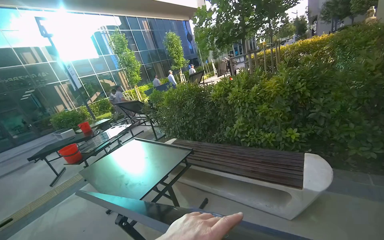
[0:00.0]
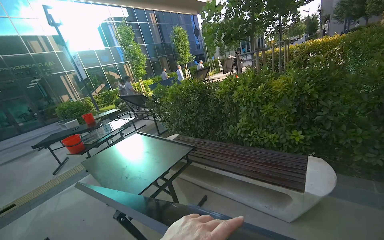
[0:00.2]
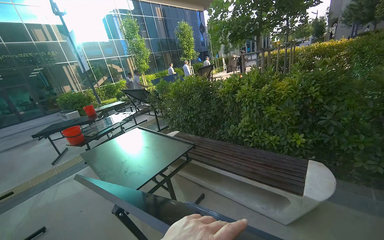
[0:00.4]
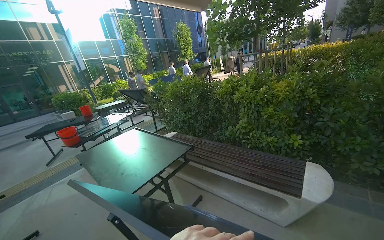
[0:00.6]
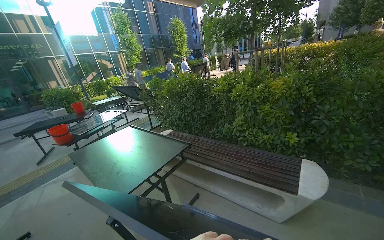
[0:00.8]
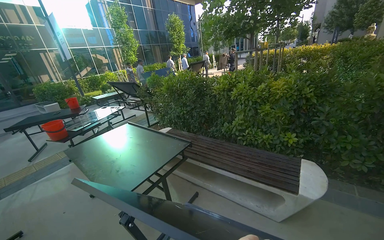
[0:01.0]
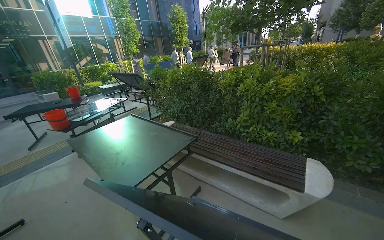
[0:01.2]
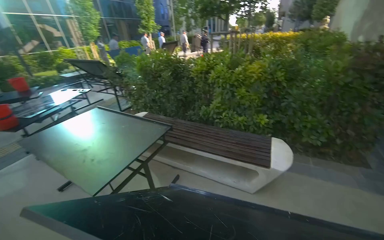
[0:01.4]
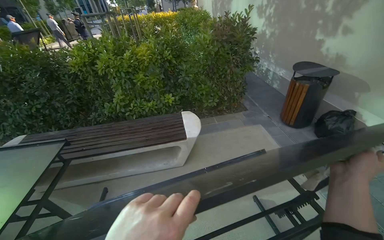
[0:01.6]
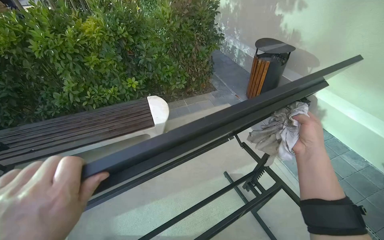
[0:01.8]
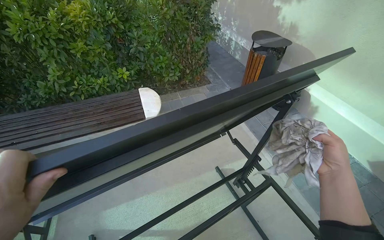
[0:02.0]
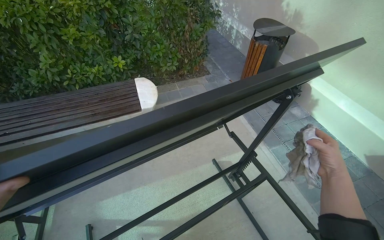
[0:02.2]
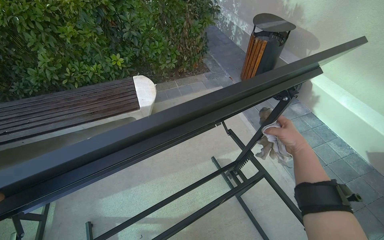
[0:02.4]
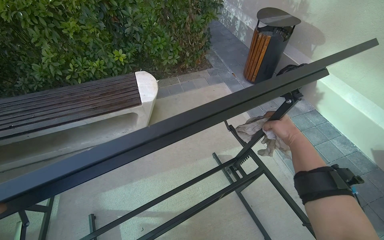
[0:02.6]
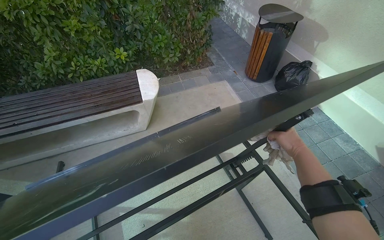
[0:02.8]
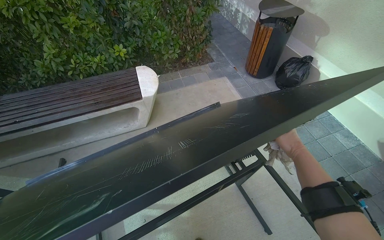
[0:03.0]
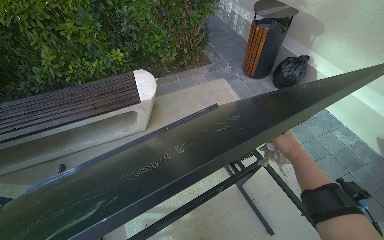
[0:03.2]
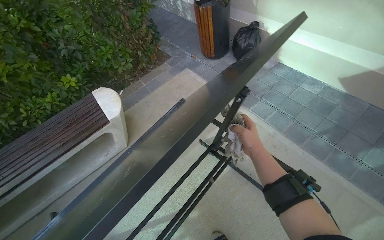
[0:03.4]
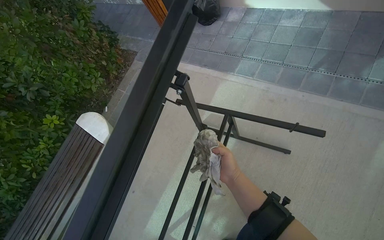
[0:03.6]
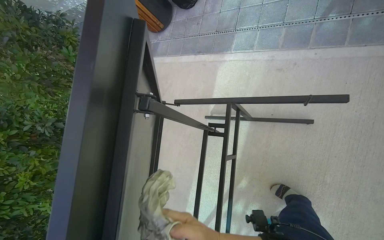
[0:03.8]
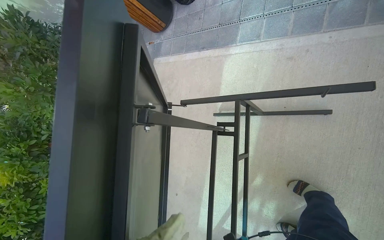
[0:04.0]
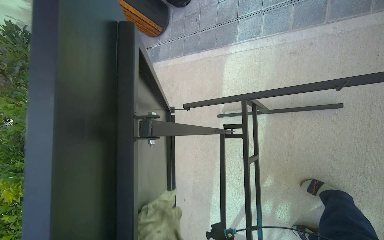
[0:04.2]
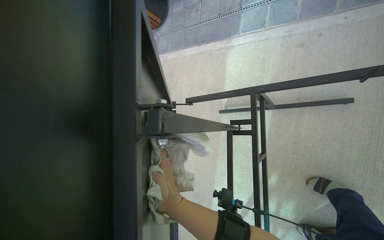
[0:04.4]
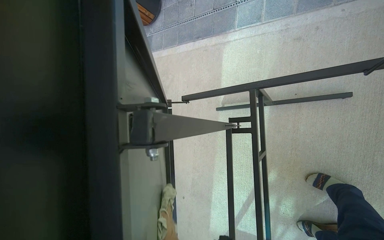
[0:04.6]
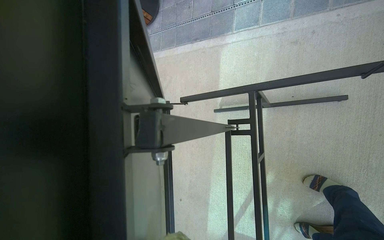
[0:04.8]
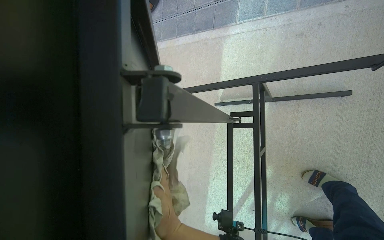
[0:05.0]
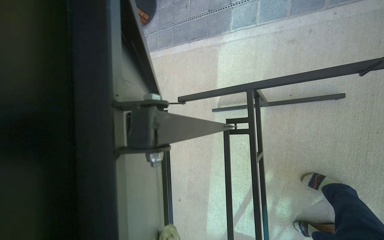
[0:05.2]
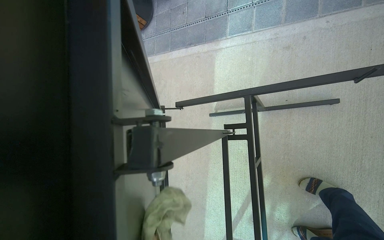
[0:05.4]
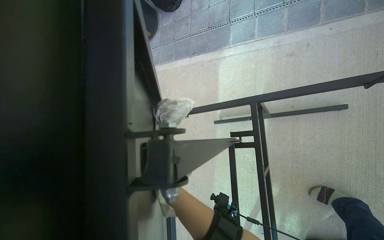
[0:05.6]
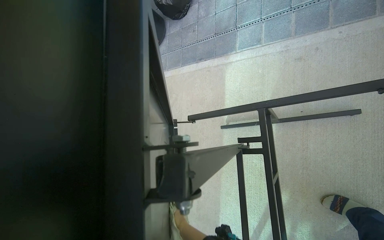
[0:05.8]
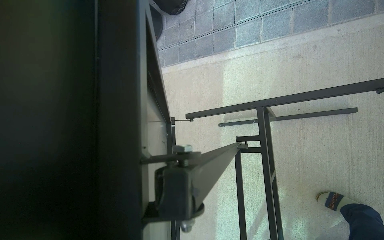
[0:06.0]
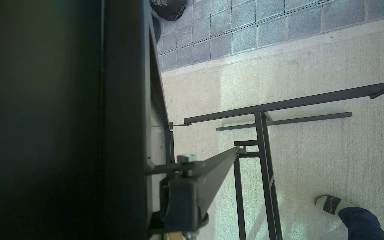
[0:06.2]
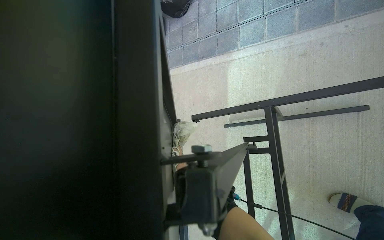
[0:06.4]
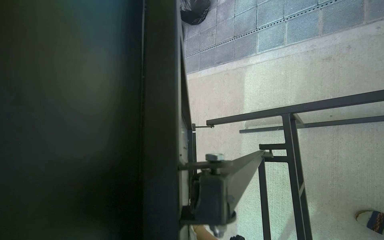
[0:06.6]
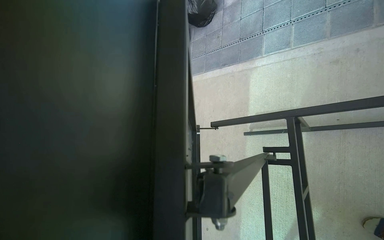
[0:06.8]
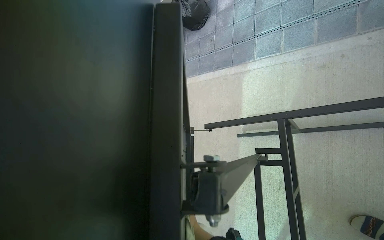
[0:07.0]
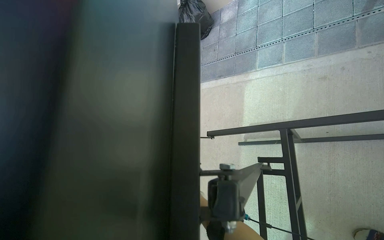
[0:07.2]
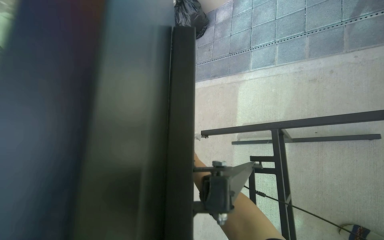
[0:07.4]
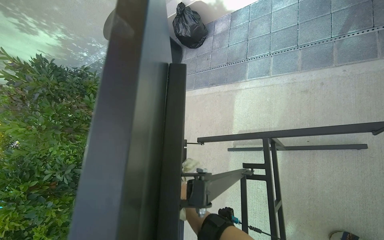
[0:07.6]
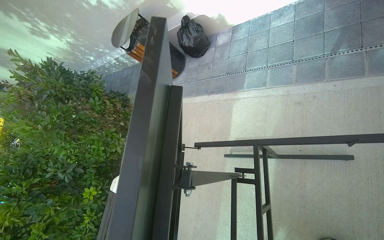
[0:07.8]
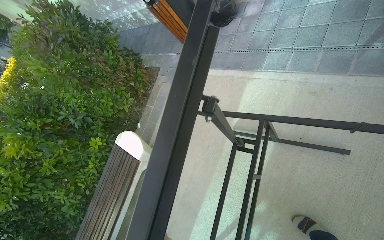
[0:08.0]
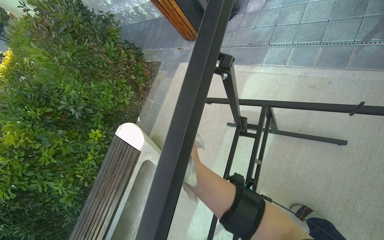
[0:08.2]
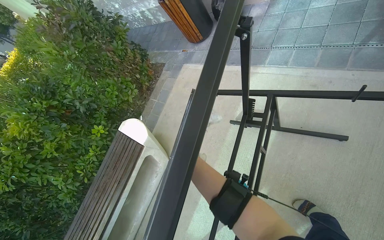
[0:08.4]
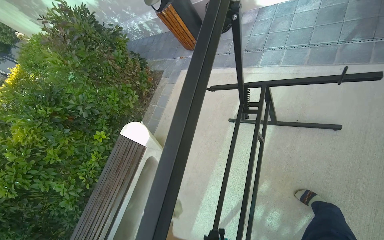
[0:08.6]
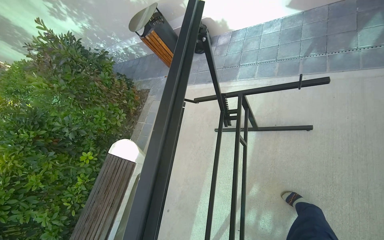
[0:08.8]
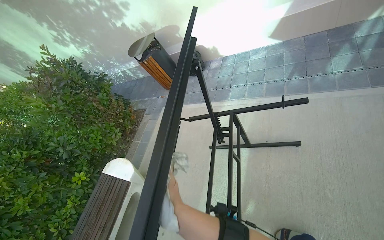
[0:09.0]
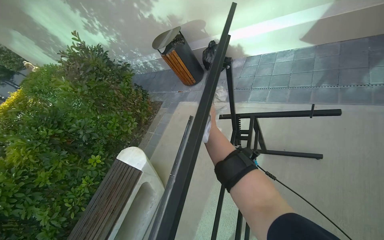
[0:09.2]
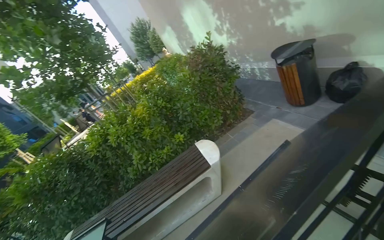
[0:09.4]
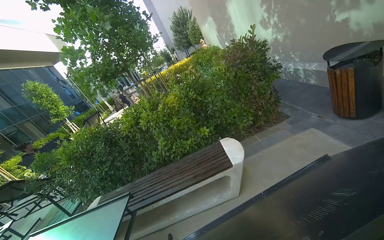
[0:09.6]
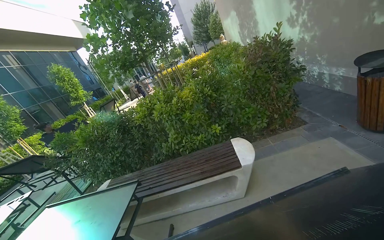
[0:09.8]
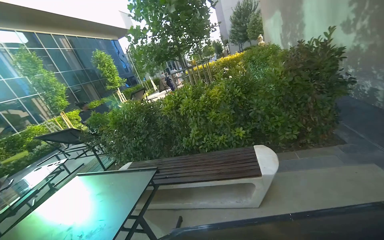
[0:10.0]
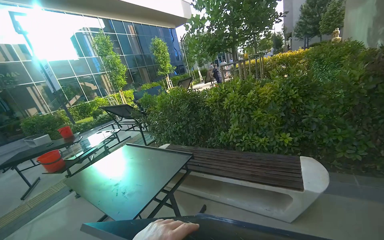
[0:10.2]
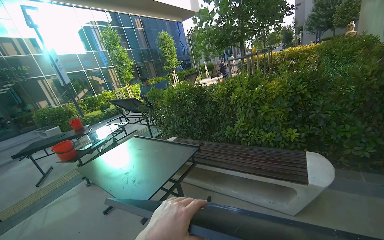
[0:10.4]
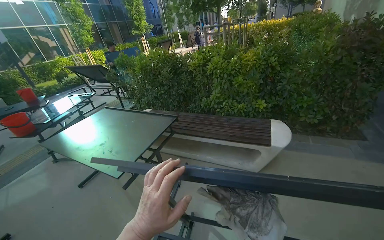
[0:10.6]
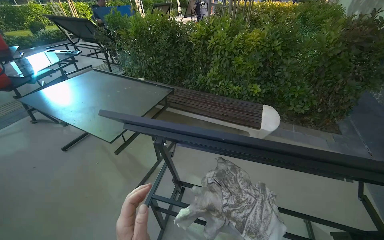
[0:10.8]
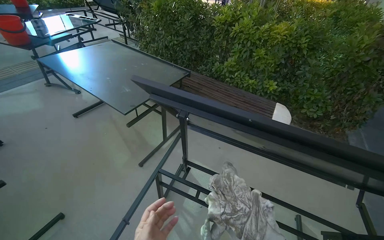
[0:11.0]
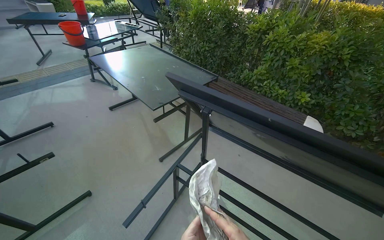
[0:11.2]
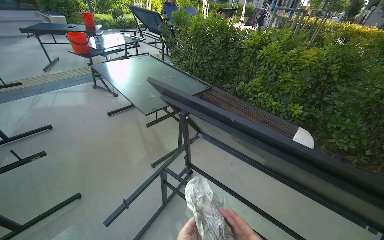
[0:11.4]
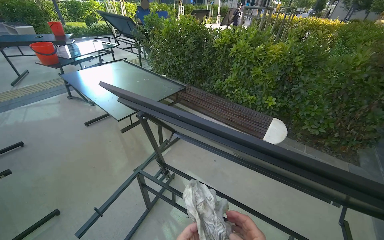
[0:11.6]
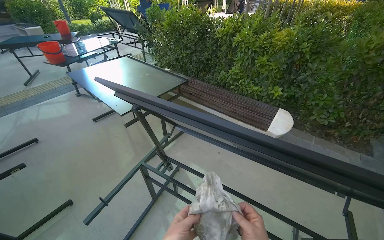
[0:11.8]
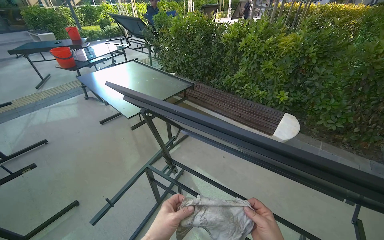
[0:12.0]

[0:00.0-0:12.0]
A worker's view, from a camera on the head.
Job: wiping surfaces.
The whole recording: Wiping outdoor table frame. The worker wipes the frame and underside of an outdoor table with a cloth.
0:00.0 to 0:01.6: The view pans to the right by roughly 20 degrees. The view tilts about 15 degrees downward.
0:01.6 to 0:03.0: The wearer looks approximately 15 degrees further downward.
0:03.0 to 0:04.4: The view tilts approximately 15 degrees downward. The scene rotates counterclockwise by about 70 degrees.
0:07.6 to 0:09.0: The camera travels roughly 50 cm. The wearer looks some 10 degrees further upward.
0:09.0 to 0:10.4: The wearer looks about 100 degrees further to the left.
0:10.4 to 0:12.0: The view tips downward by some 15 degrees.

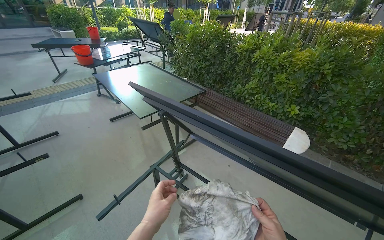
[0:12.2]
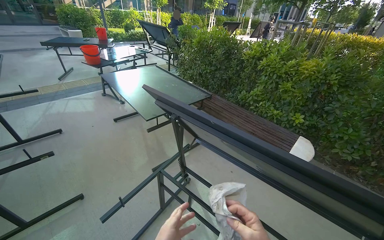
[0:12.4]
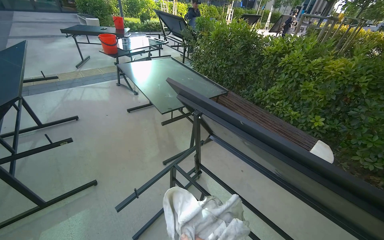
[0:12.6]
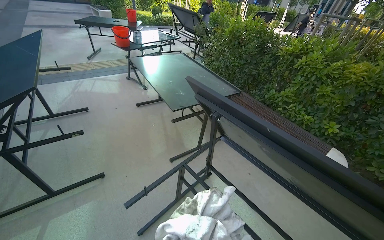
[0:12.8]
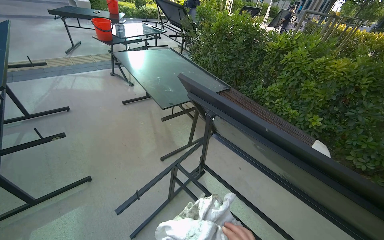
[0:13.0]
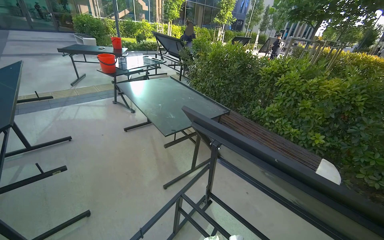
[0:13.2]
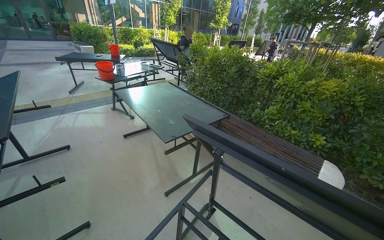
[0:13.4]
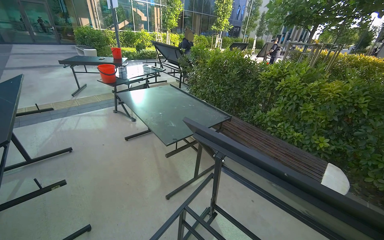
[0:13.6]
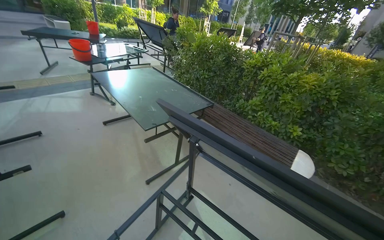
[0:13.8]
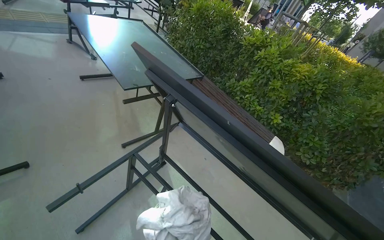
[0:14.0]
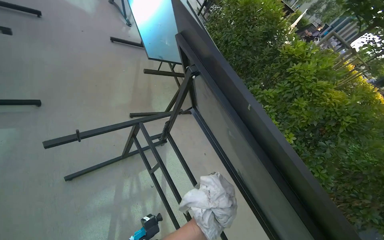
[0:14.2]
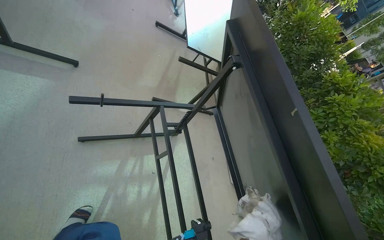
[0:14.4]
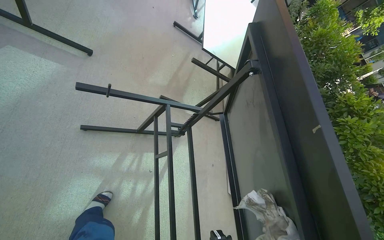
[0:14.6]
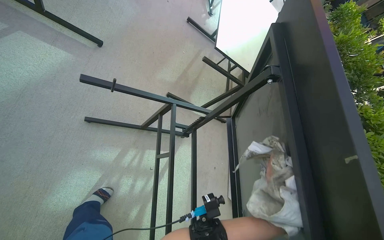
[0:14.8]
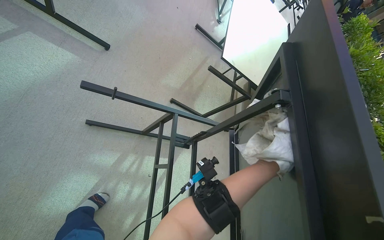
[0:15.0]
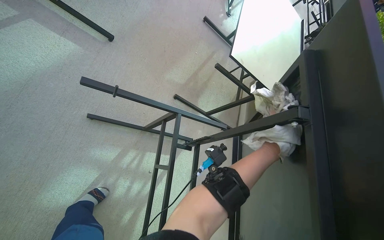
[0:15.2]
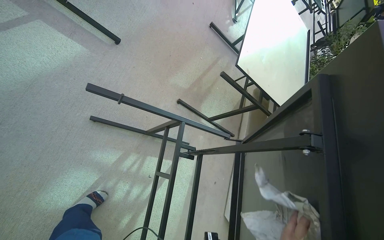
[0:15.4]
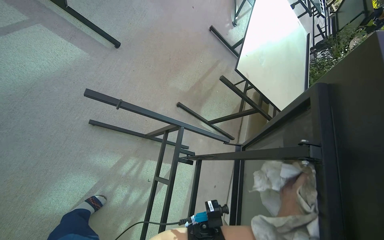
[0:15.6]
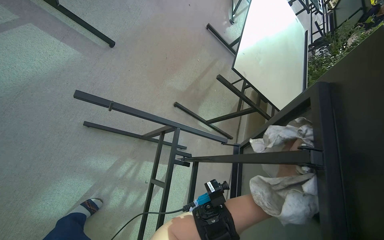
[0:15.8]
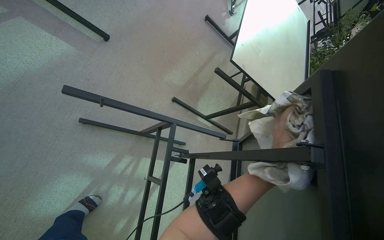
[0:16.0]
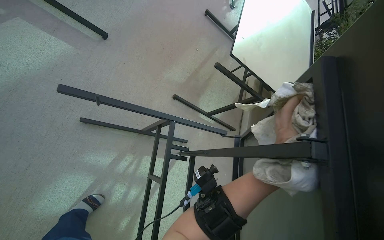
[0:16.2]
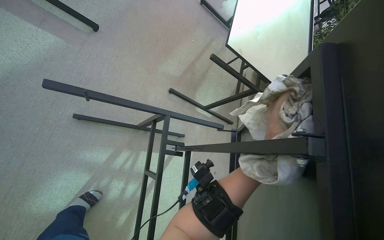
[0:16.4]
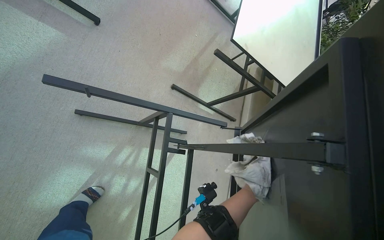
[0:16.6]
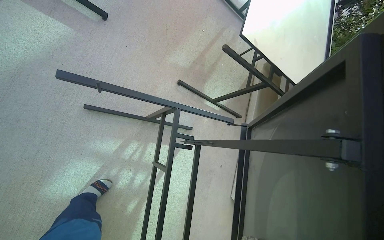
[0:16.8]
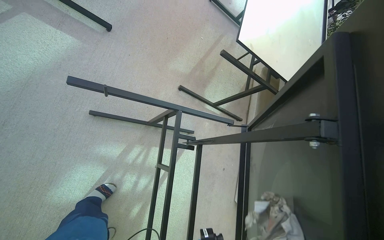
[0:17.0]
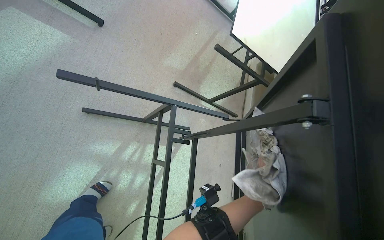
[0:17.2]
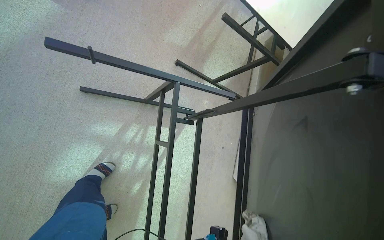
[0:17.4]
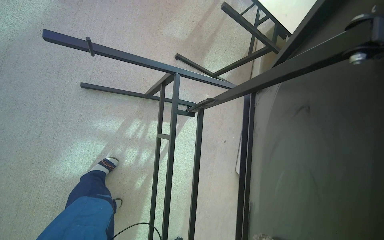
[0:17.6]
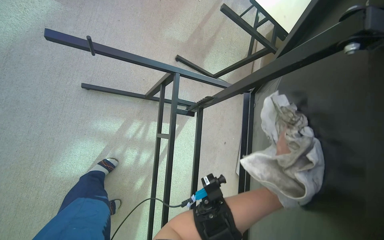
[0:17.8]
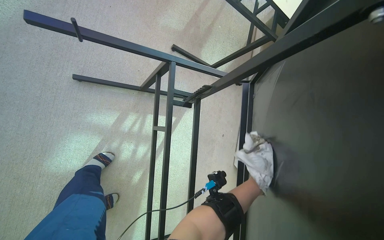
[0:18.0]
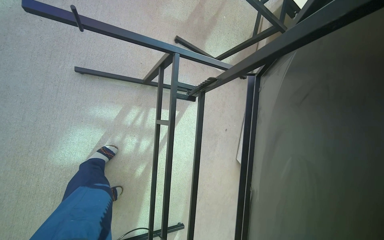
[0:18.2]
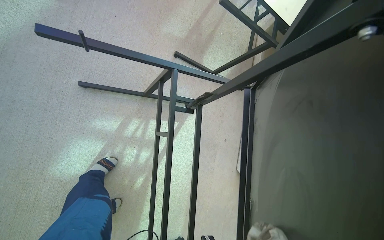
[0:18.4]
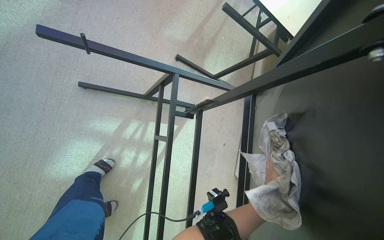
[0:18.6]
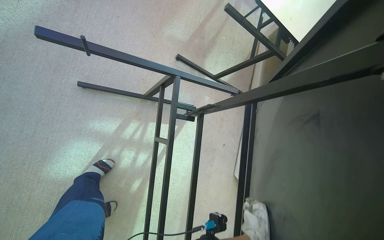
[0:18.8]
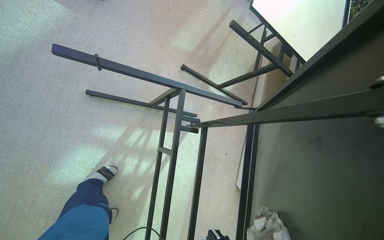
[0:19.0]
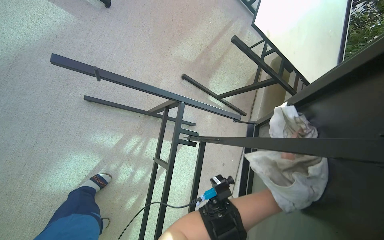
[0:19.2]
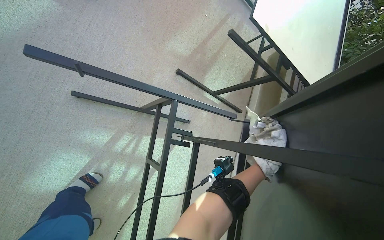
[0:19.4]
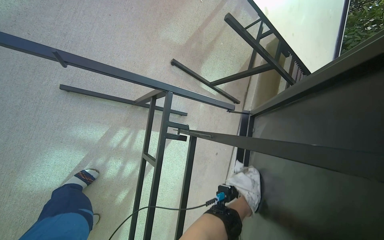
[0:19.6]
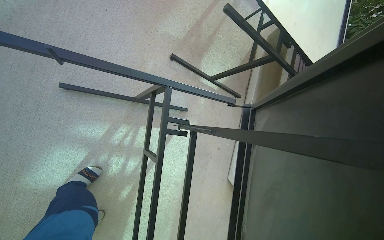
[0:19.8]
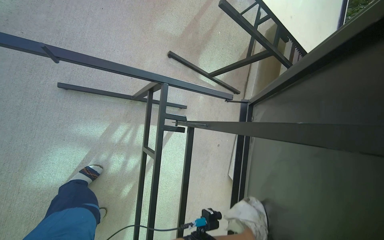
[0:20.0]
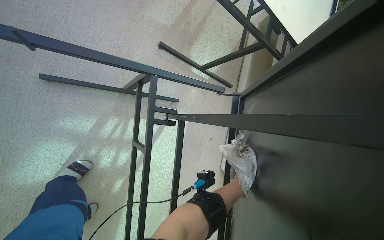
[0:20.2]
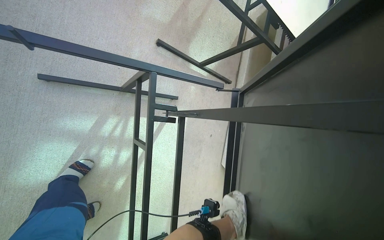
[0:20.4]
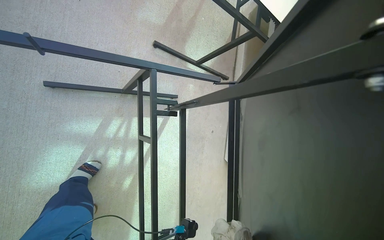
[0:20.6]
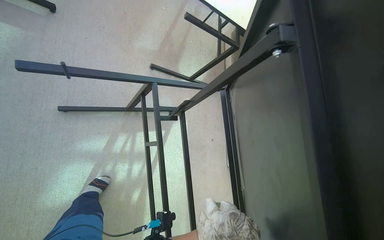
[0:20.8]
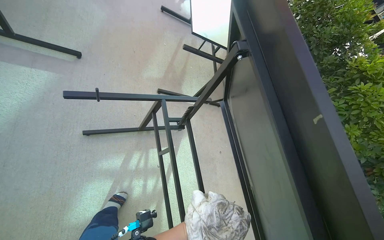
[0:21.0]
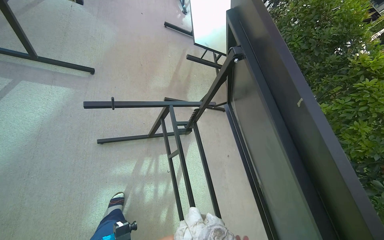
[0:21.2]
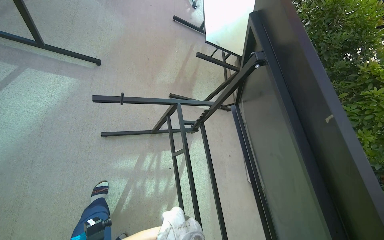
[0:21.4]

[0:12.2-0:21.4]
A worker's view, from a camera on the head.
Job: wiping surfaces.
The whole recording: Wiping outdoor table frame. The worker wipes the frame and underside of an outdoor table with a cloth.
0:13.8 to 0:15.2: The scene rotates clockwise by roughly 60 degrees.
